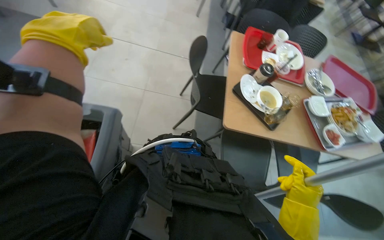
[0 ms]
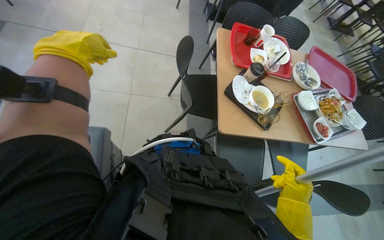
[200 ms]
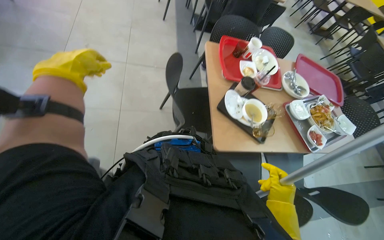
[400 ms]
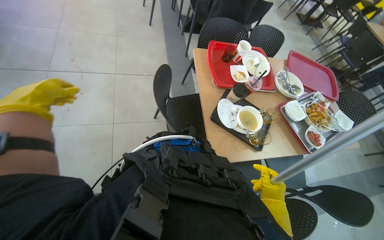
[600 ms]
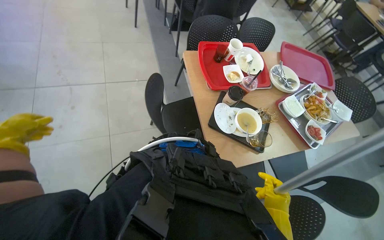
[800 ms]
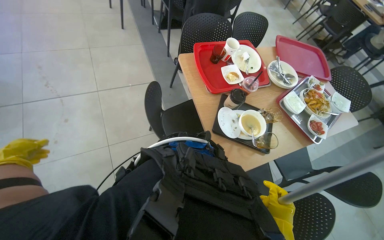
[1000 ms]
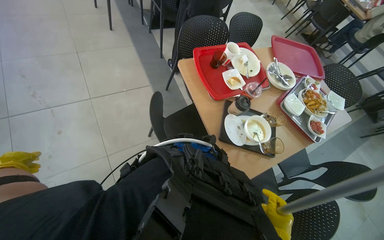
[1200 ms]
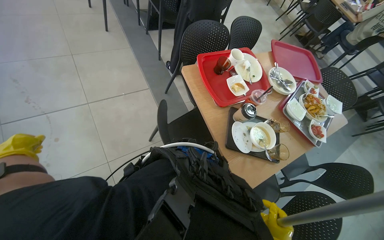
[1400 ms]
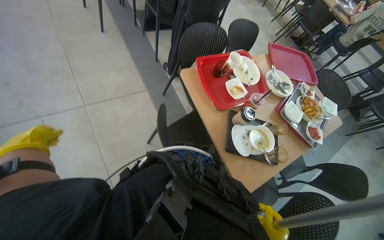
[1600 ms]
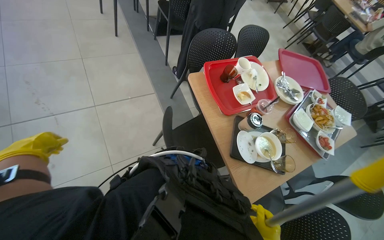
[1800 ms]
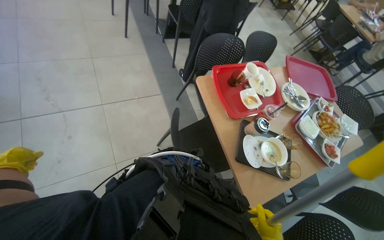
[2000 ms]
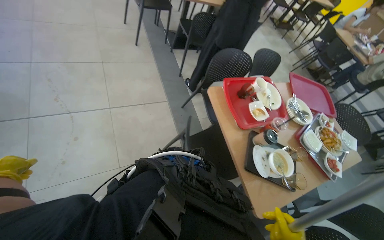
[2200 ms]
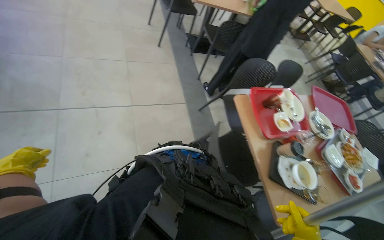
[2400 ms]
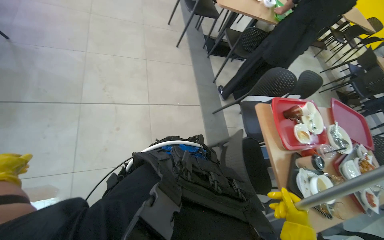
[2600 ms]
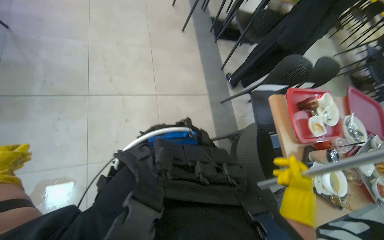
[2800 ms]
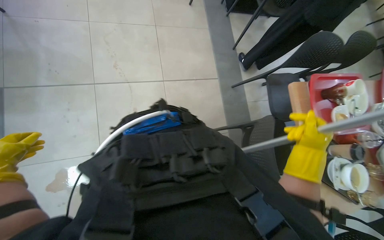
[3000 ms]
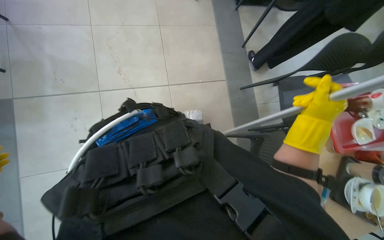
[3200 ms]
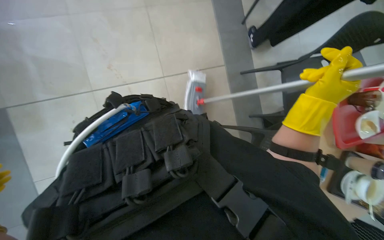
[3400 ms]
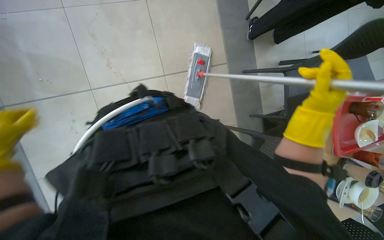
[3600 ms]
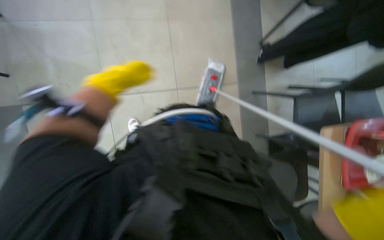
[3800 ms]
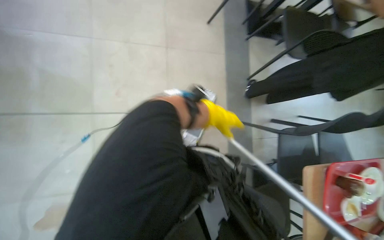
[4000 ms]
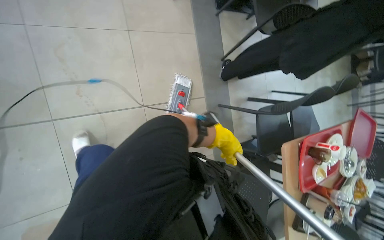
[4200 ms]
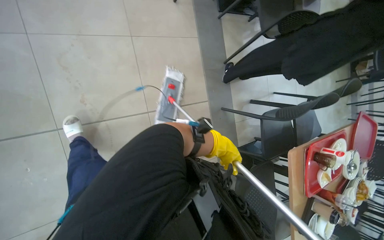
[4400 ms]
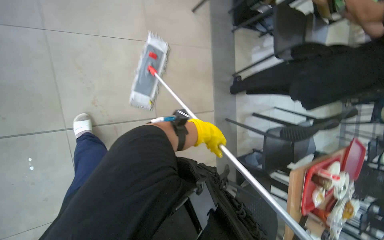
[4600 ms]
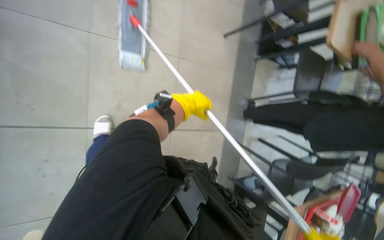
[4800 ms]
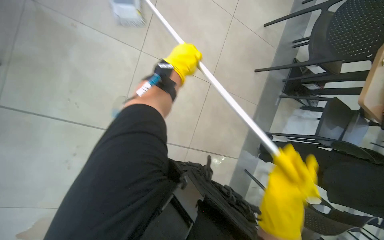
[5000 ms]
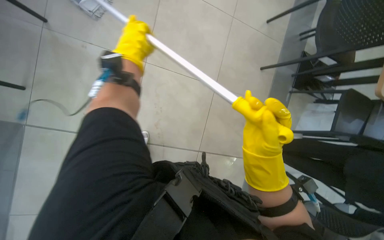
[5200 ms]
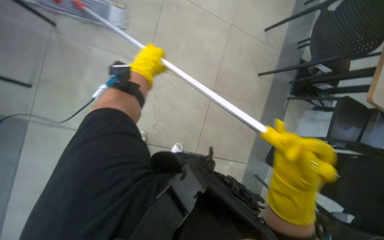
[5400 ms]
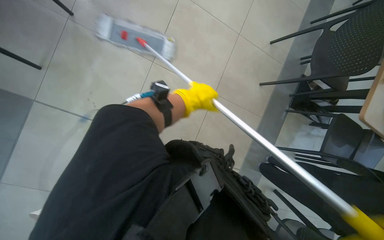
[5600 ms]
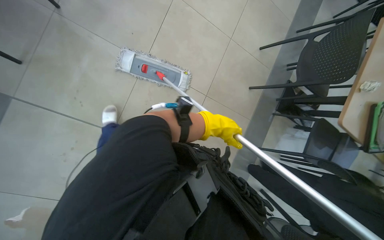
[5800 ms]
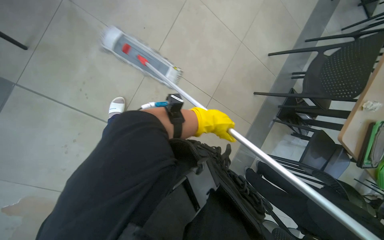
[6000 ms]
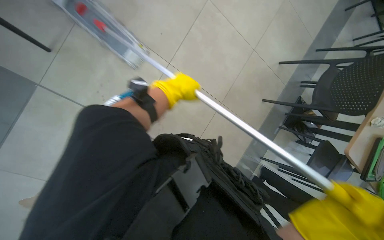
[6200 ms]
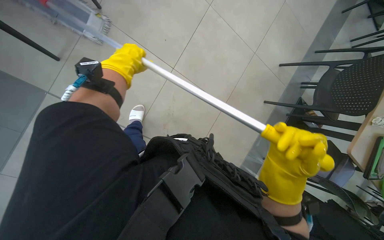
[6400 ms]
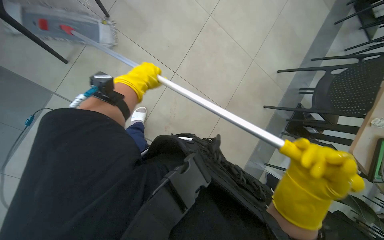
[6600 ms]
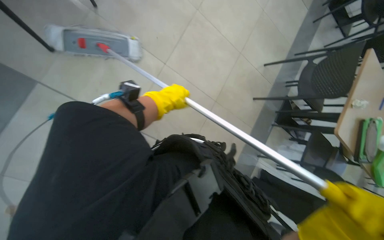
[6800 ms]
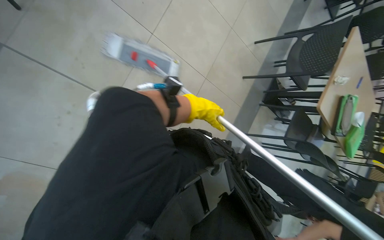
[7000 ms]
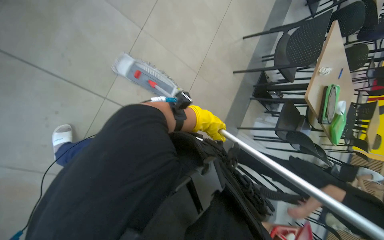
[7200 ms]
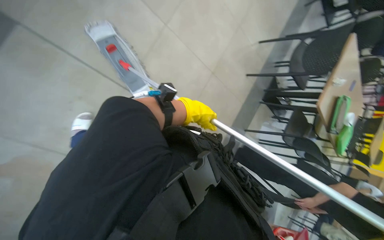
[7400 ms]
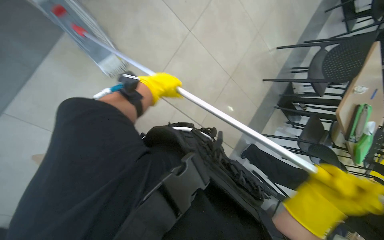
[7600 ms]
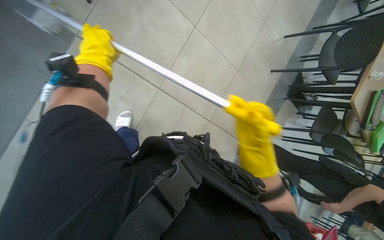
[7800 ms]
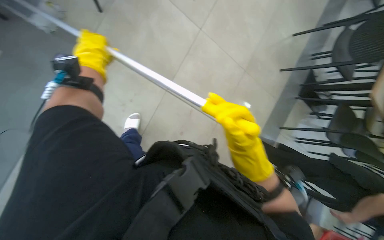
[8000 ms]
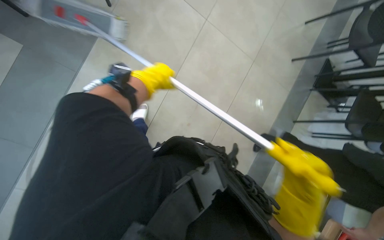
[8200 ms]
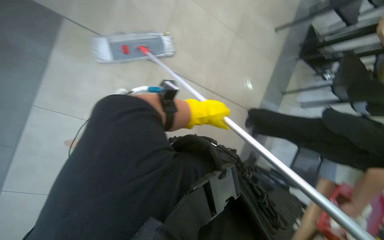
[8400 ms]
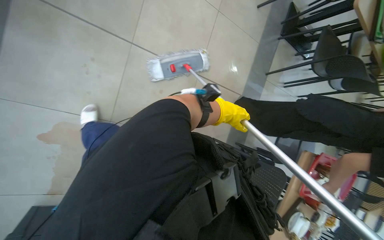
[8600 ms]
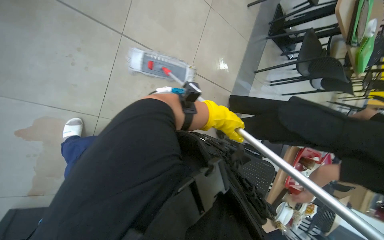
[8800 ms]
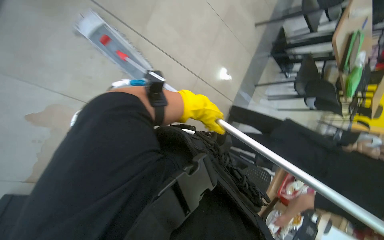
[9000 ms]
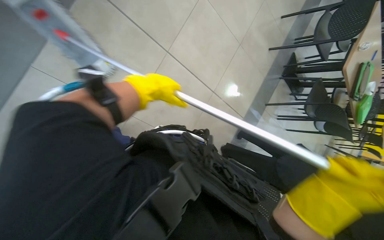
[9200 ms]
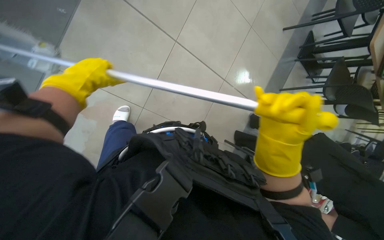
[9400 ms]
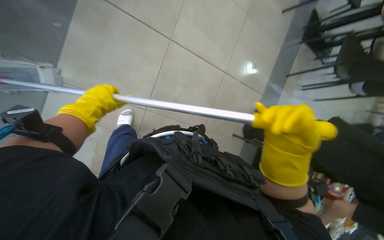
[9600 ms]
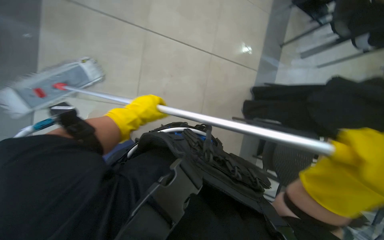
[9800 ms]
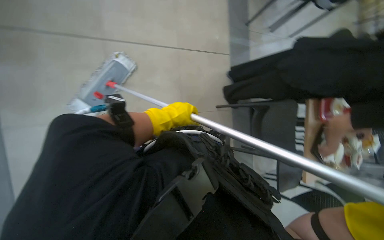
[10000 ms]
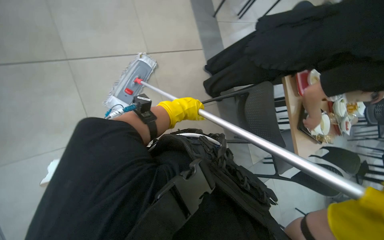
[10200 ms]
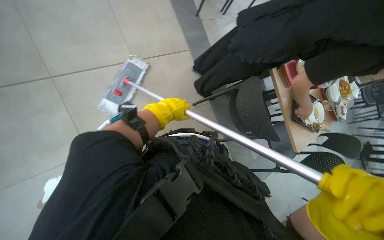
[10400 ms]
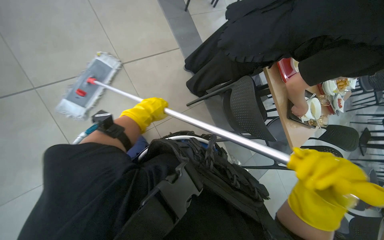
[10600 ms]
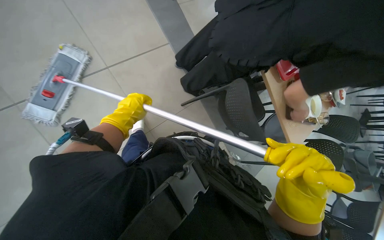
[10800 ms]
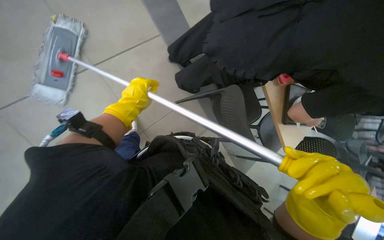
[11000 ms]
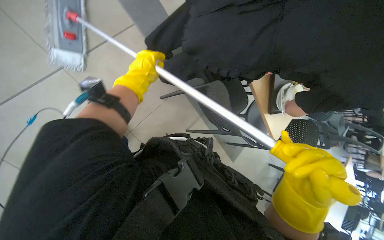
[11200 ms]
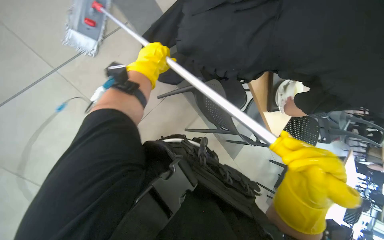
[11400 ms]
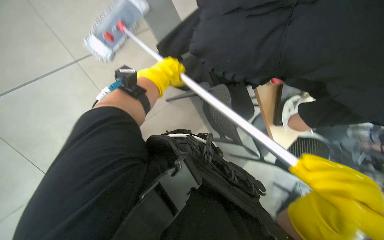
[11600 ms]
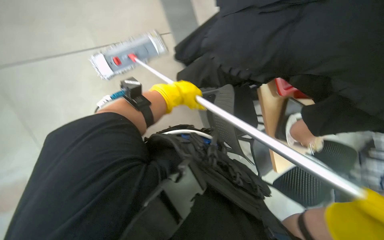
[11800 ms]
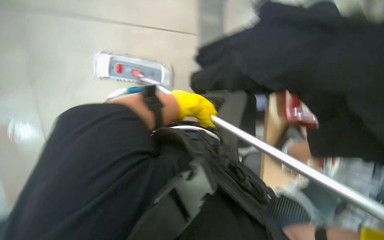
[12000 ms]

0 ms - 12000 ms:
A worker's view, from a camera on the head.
Job: mopping floor.
The whole recording: Mopping the floor. The worker mops the floor with a flat mop, pausing to rinse and wring the mop head.
0 ms - 1600 ms: The camera is carried approximately 60 cm. The head turns to the right by some 35 degrees.
1600 ms - 3000 ms: The camera is carried to the left, roughly 50 cm.
3000 ms - 4400 ms: The camera is carried approximately 40 cm. The view pans to the right by approximately 15 degrees.
4400 ms - 6000 ms: The view tilts roughly 15 degrees upward. Everything in view rotates approximately 40 degrees clockwise.
6000 ms - 7600 ms: The camera travels to the left, about 50 cm.
7600 ms - 9000 ms: The left hand swings left and right, approximately 40 cm each way, with 2 reversals.
9000 ms - 10400 ms: Everything in view rotates roughly 35 degrees counterclockwise.

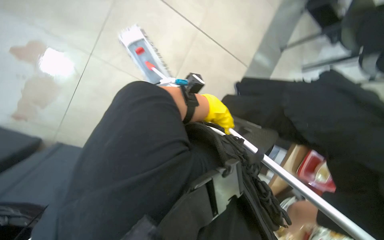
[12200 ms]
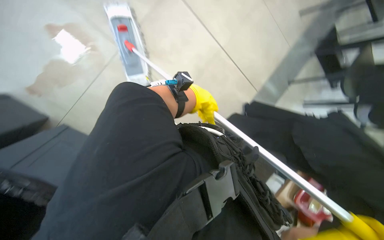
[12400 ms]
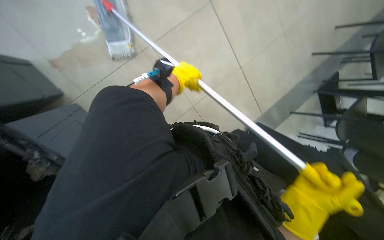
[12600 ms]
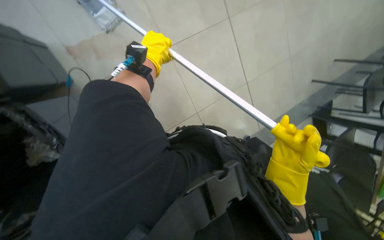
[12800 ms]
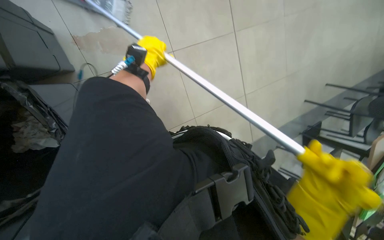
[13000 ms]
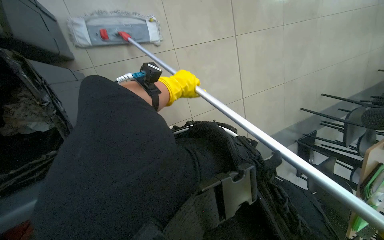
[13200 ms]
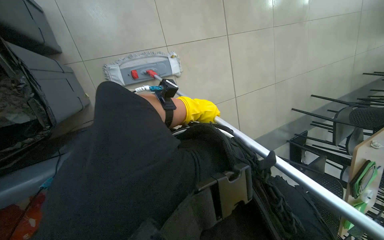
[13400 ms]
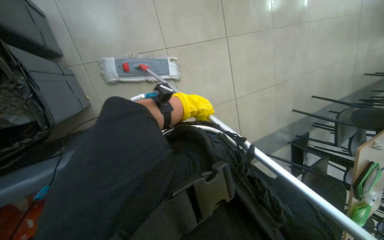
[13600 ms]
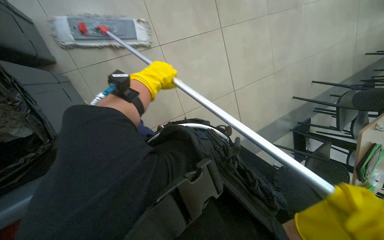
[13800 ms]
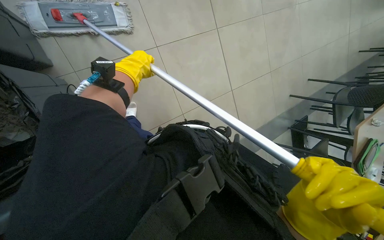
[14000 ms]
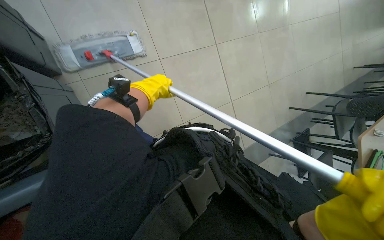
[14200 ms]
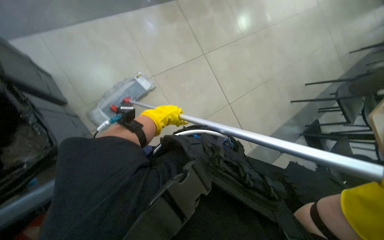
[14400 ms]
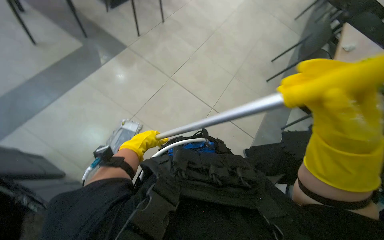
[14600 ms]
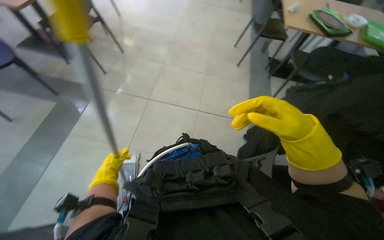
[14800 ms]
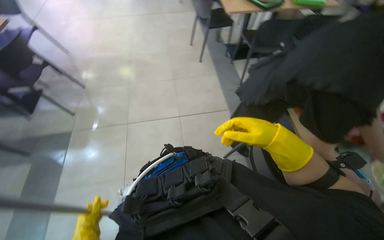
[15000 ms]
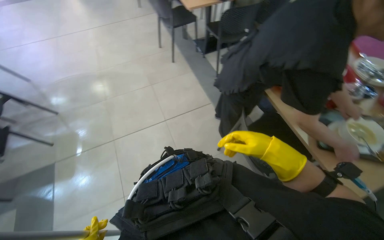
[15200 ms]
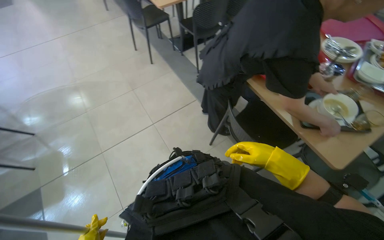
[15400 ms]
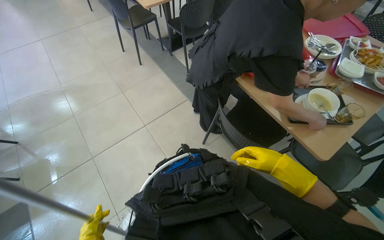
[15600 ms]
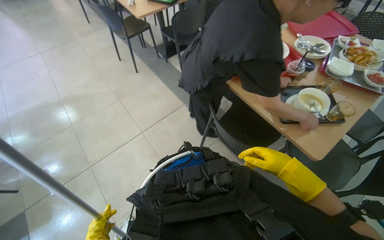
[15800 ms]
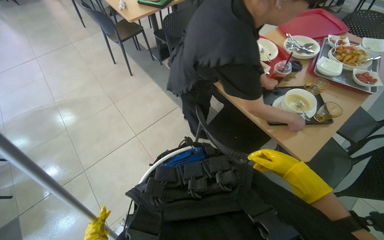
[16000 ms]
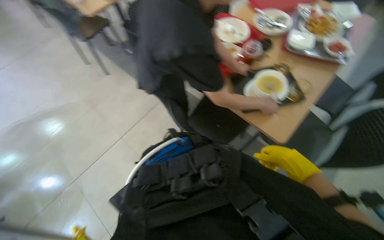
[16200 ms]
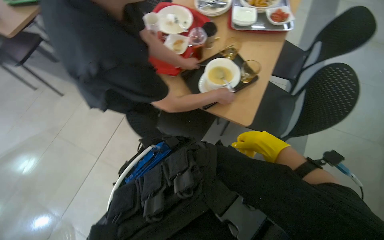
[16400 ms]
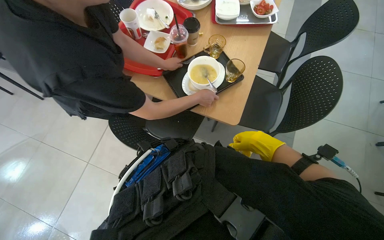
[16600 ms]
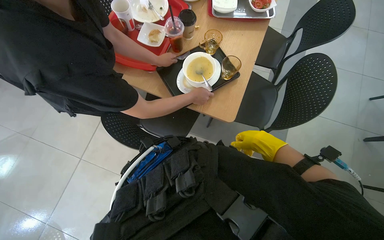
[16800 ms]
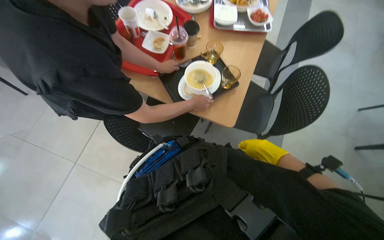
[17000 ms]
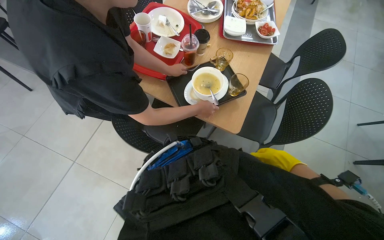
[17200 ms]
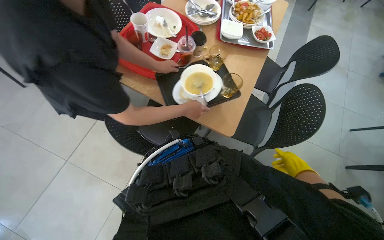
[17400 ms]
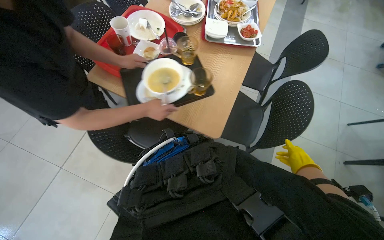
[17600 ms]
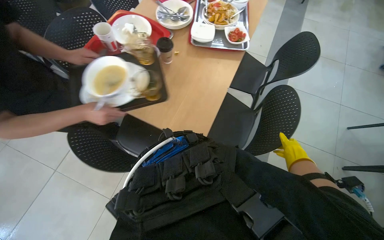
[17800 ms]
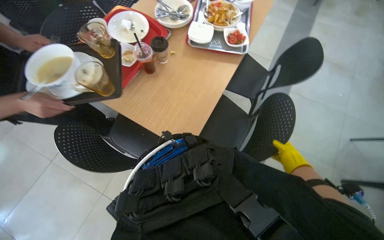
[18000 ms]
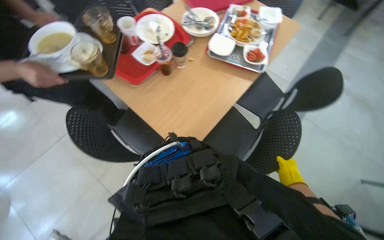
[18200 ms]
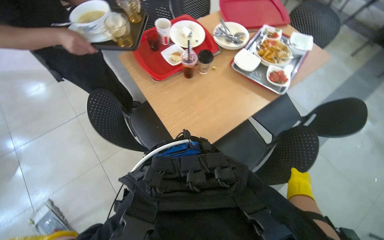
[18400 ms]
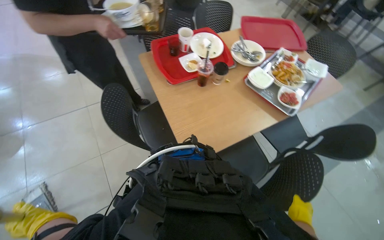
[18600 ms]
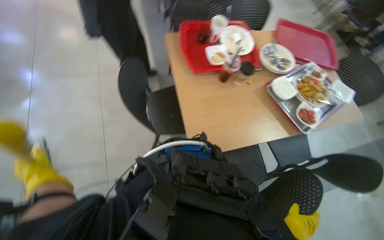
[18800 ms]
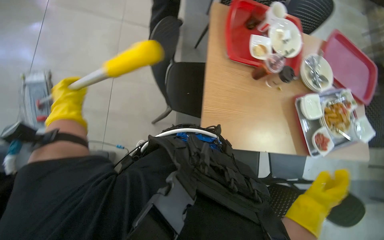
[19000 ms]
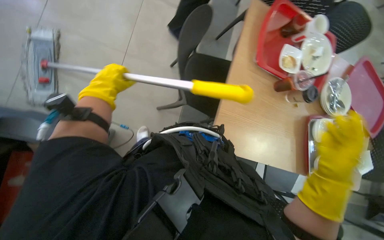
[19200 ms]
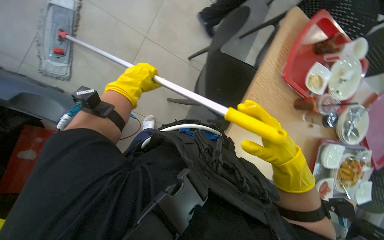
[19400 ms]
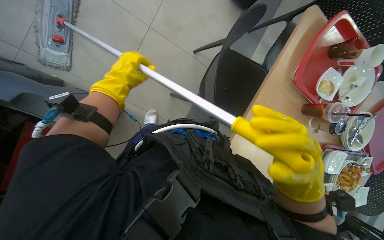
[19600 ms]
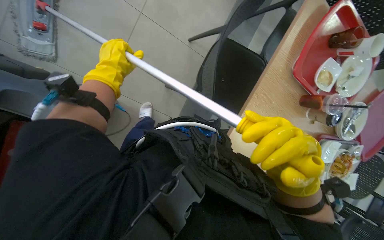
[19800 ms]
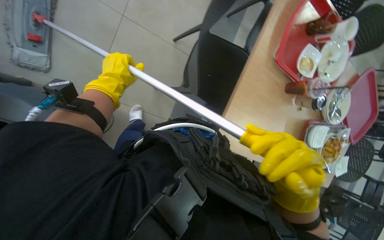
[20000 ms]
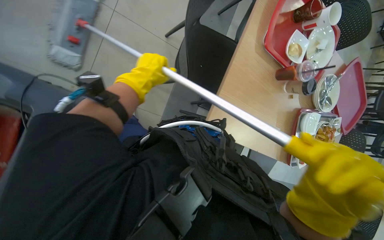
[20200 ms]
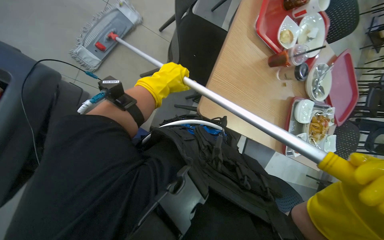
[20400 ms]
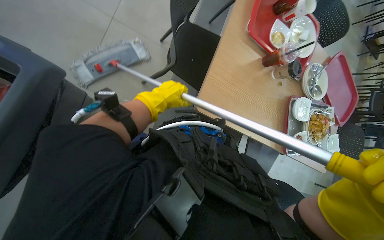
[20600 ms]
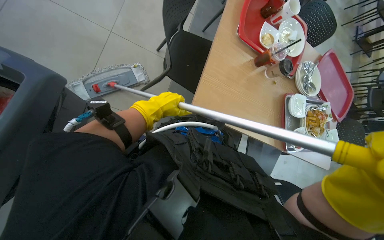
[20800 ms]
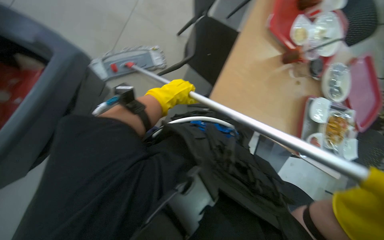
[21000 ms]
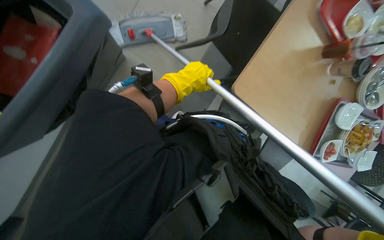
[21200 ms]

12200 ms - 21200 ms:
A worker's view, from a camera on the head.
Job: mopping floor.
The whole recording: Mopping the floor. The worker mops the floor with a flat mop, pausing to rinse and wring the mop head.
13800 ms - 15200 ms: The head rotates roughly 65 degrees to the right. The view tilts about 15 degrees upward.
15200 ms - 16600 ms: The wearer looks roughly 50 degrees further to the right.
16600 ms - 18200 ms: The right hand is displaced to the right and farther from the camera by some 30 cm.
18200 ms - 19800 ms: The camera pitches downward, by some 20 degrees. Everything in view rotates roughly 80 degrees clockwise.
19800 ms - 21200 ms: The left hand goes approximately 20 cm to the right.
